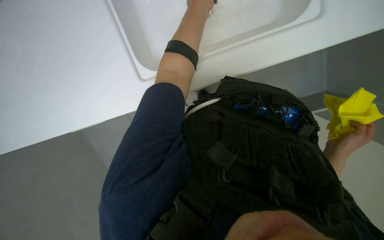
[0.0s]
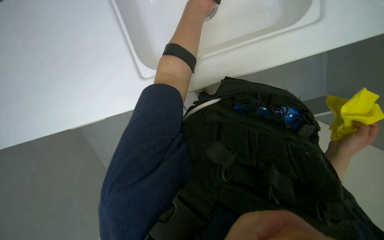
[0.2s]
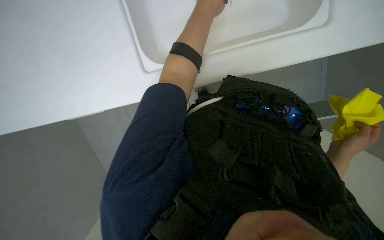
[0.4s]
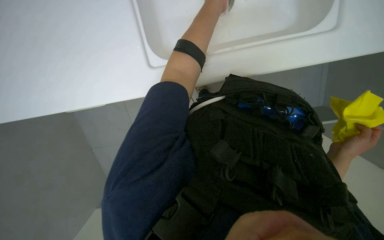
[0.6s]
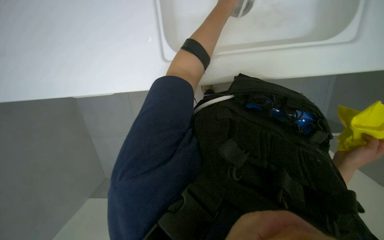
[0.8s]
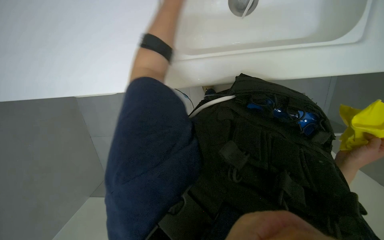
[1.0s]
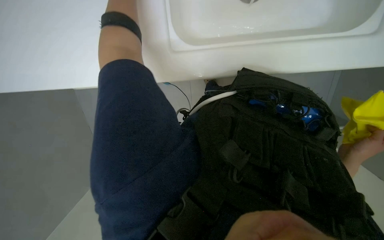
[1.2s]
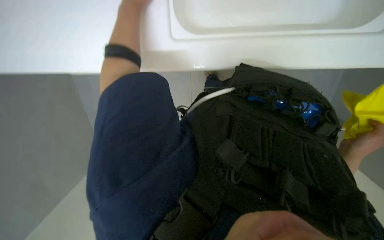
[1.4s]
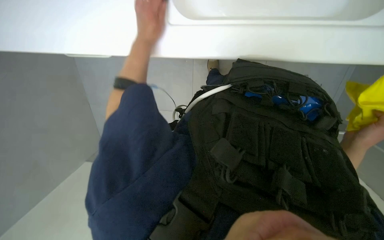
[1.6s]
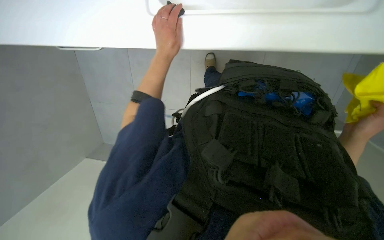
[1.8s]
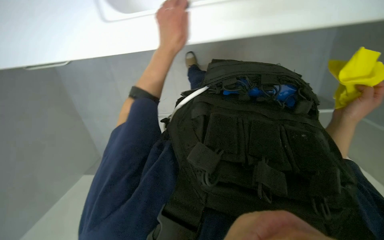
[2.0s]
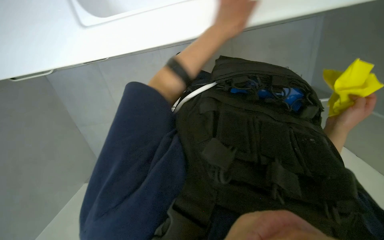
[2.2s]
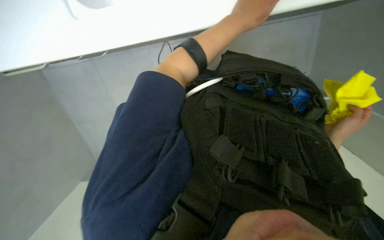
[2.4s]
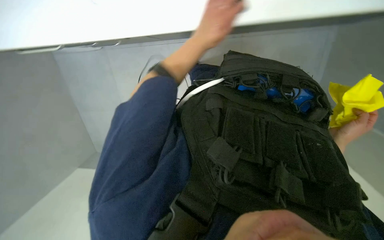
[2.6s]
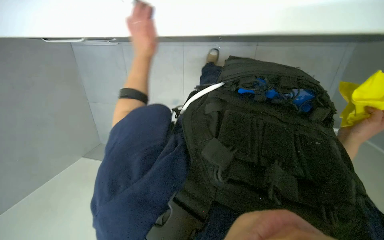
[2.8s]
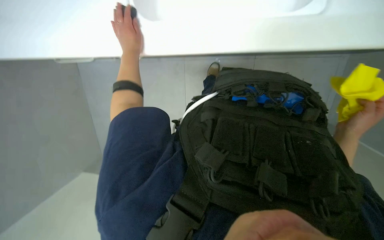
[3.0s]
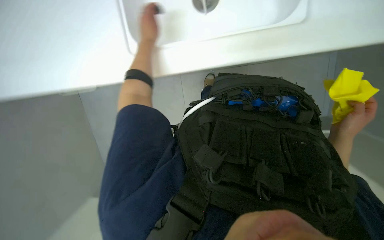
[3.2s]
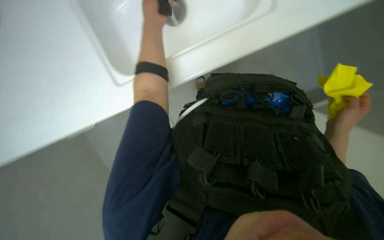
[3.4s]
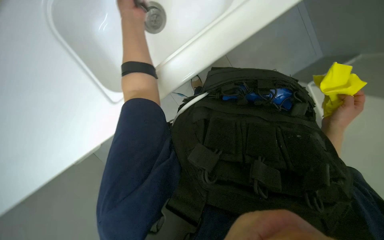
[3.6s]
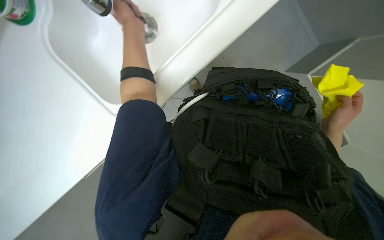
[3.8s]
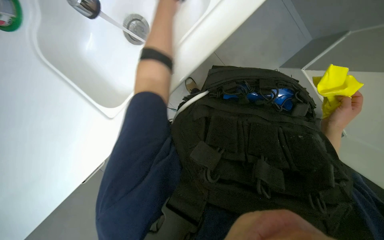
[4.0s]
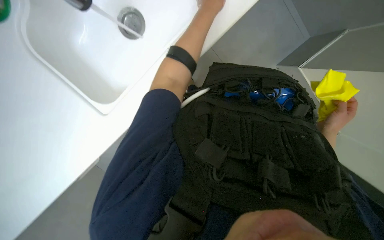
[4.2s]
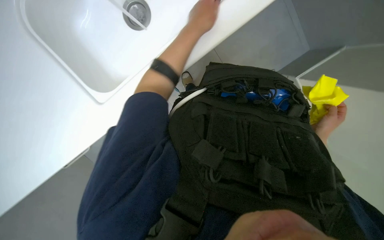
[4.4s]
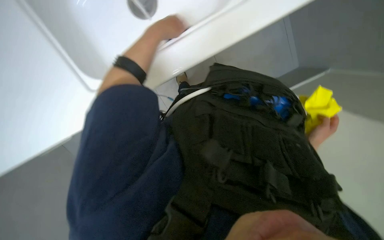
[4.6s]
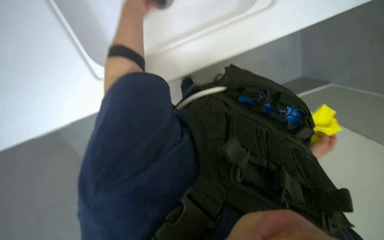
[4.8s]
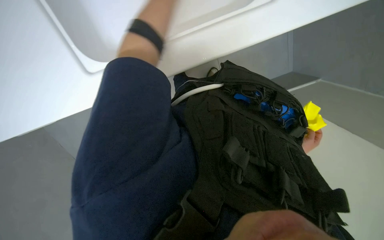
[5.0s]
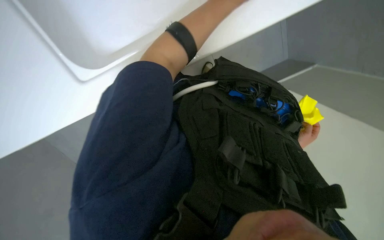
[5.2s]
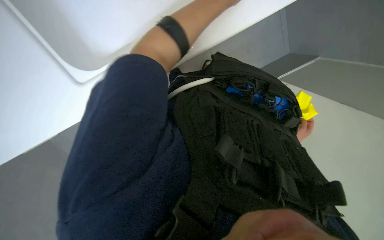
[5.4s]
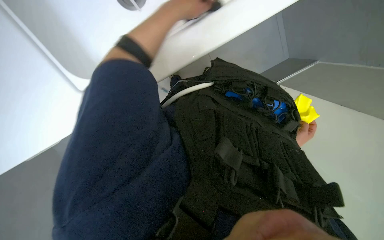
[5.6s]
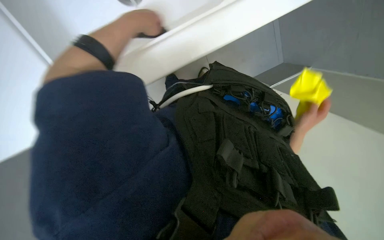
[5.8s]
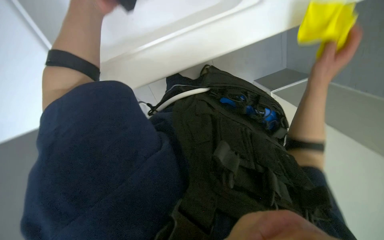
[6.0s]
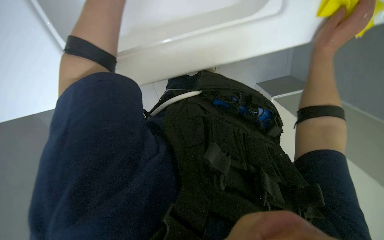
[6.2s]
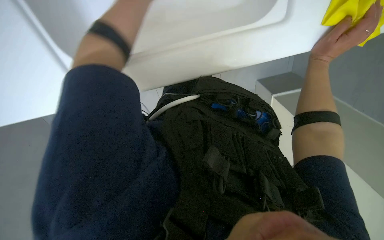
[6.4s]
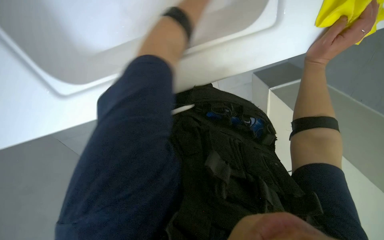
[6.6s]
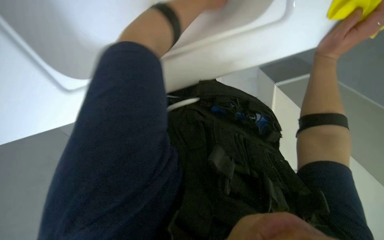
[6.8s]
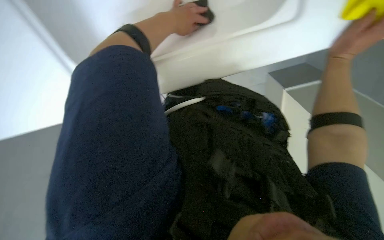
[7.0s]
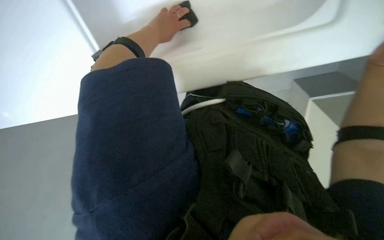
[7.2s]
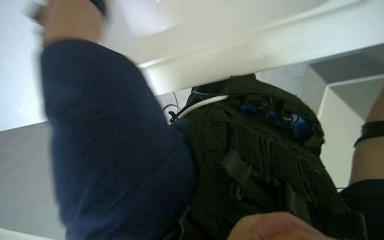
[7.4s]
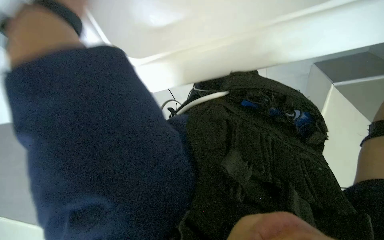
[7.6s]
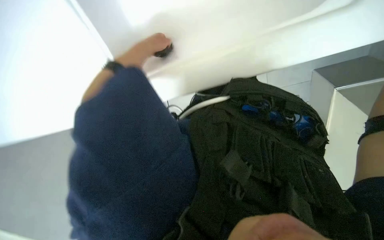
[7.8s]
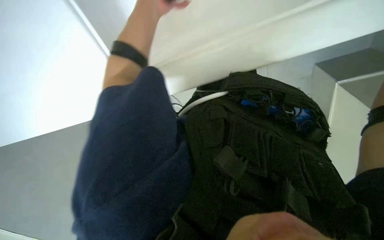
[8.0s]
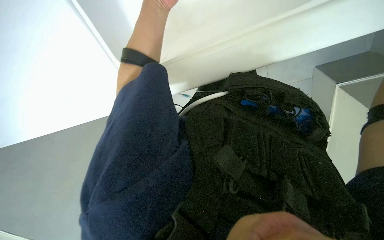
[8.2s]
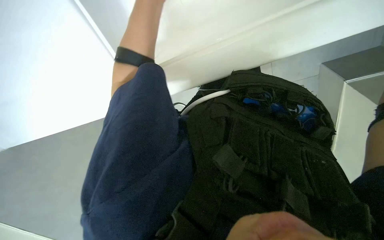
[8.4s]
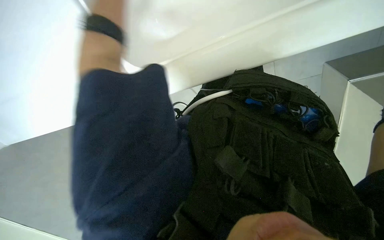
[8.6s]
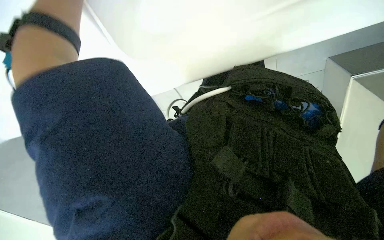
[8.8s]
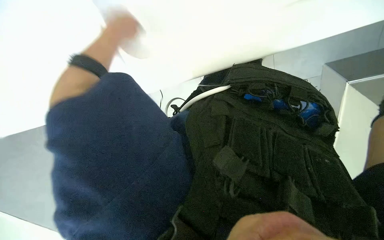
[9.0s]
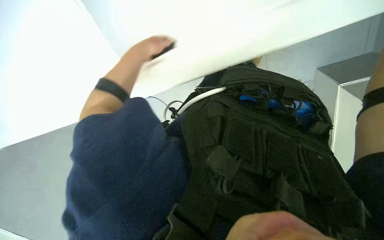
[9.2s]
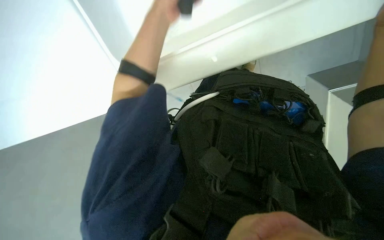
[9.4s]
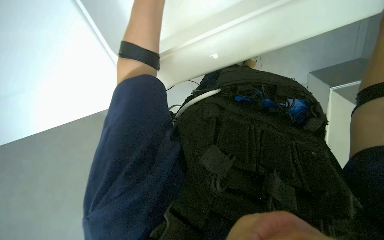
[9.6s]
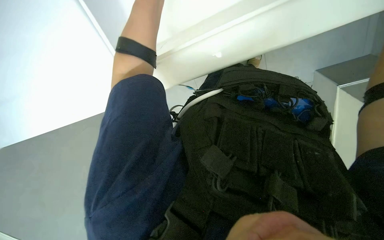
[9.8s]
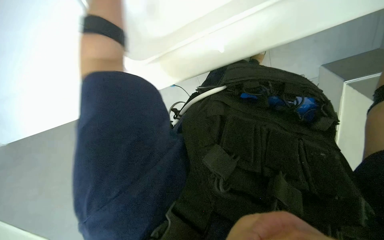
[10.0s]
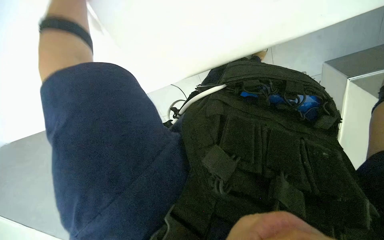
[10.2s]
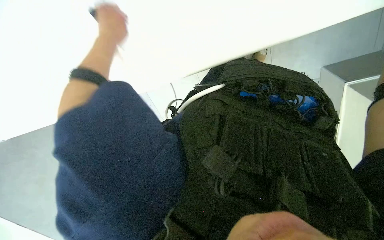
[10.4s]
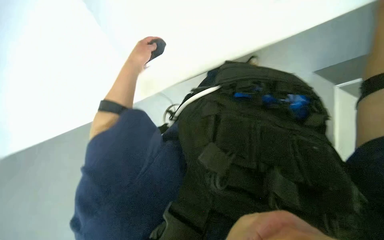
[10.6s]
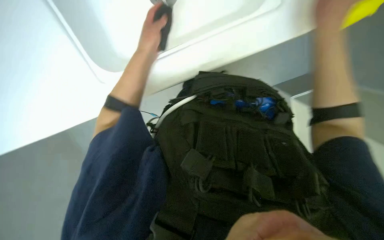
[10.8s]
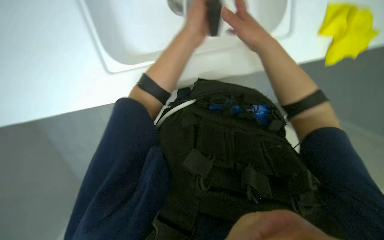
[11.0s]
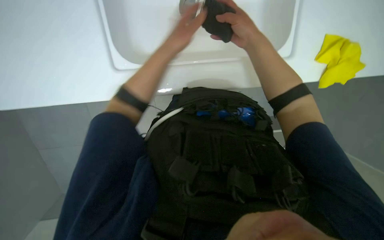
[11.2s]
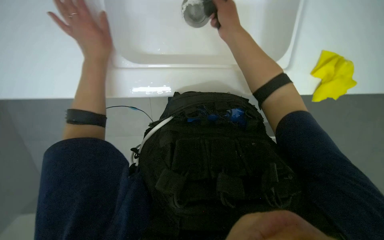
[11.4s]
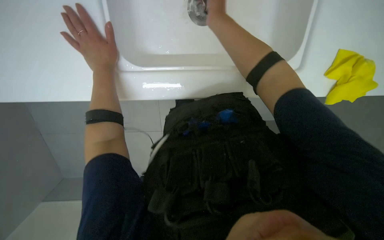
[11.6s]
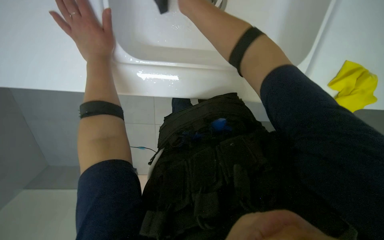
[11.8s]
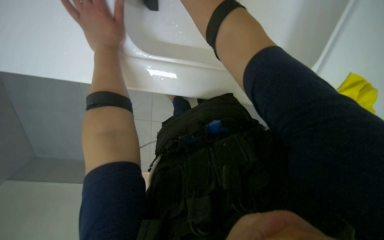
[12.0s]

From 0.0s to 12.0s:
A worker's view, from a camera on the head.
Job: cleaning kitchen.
The whole recording: Cleaning kitchen sink and countertop. The worker scrubs the kitchen sink and countertop with a sponge and spray cleaner, then rinses the cloth.
From 1.6s to 3.0s: The left hand travels to the right and back again, about 25 cm each way.
From 4.4s to 6.0s: The right hand heads up the picture and nearer to the camera, covering about 30 cm.
From 10.4s to 12.0s: The left hand goes to the right and returns, about 30 cm each way.

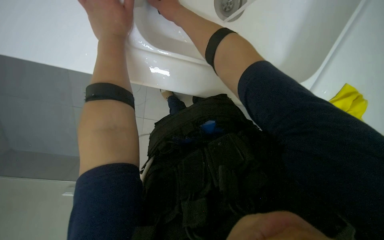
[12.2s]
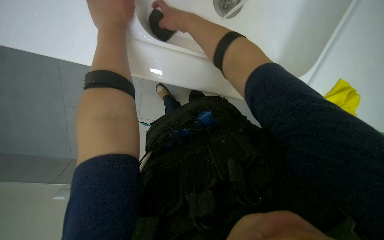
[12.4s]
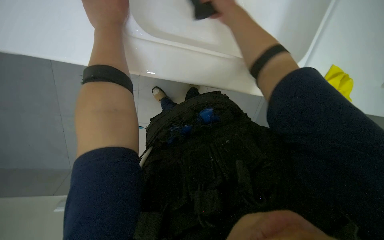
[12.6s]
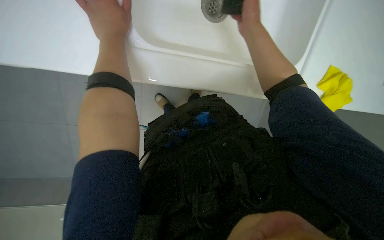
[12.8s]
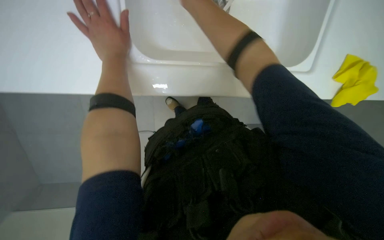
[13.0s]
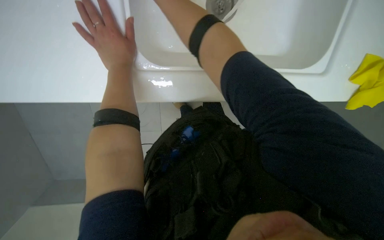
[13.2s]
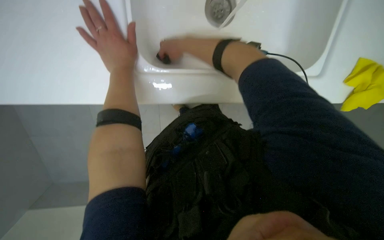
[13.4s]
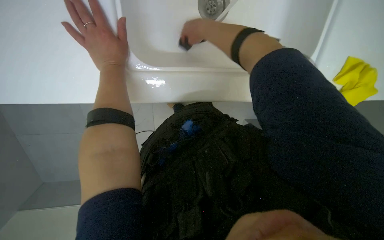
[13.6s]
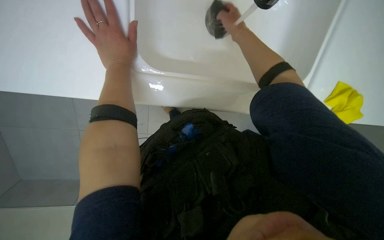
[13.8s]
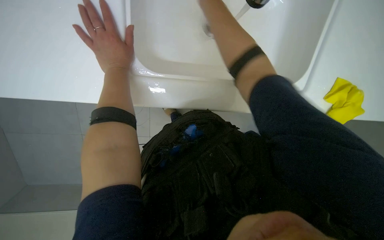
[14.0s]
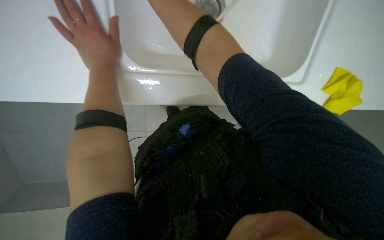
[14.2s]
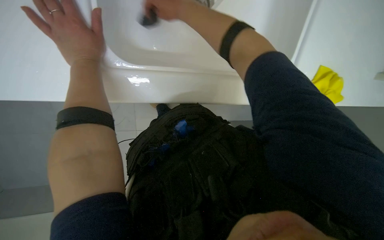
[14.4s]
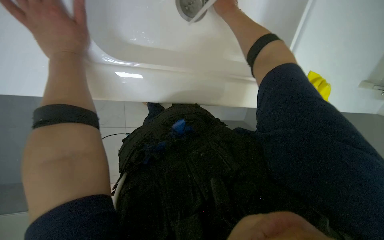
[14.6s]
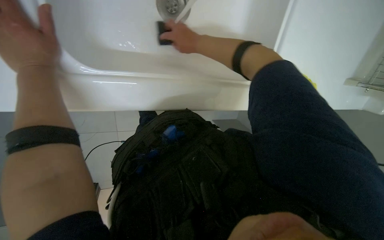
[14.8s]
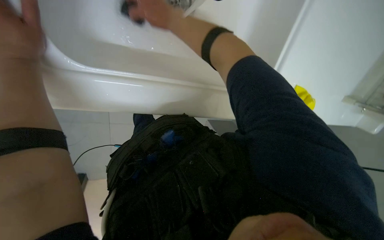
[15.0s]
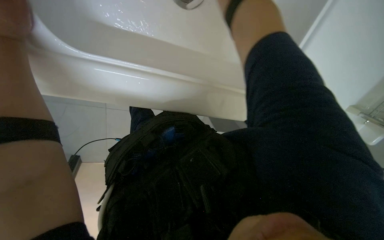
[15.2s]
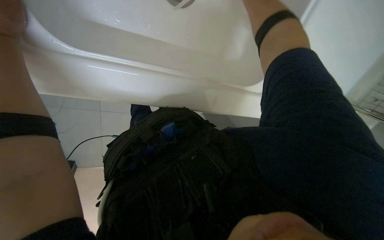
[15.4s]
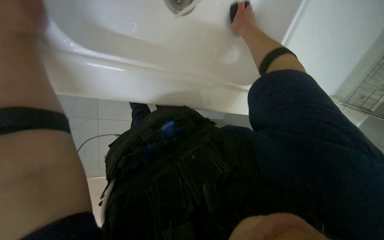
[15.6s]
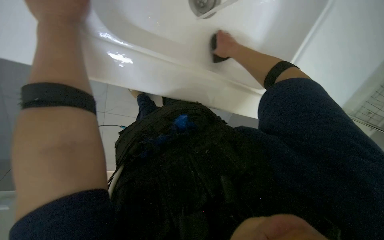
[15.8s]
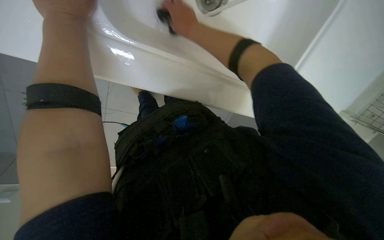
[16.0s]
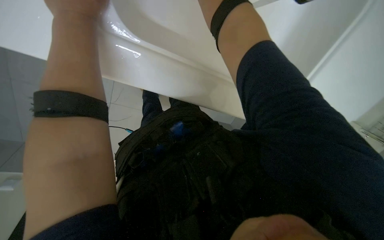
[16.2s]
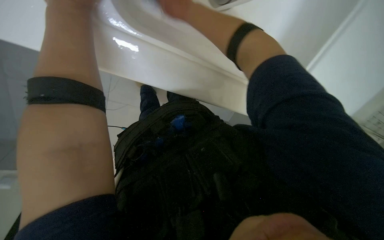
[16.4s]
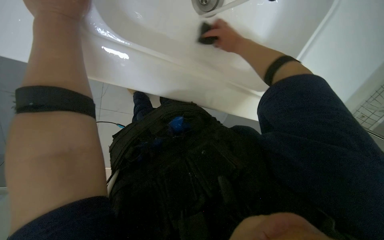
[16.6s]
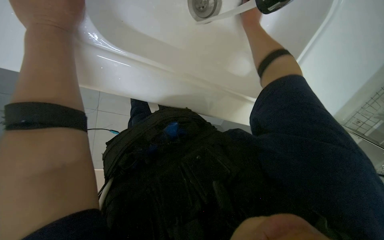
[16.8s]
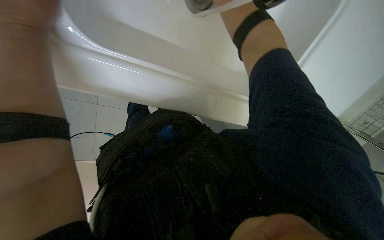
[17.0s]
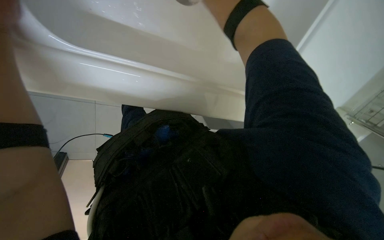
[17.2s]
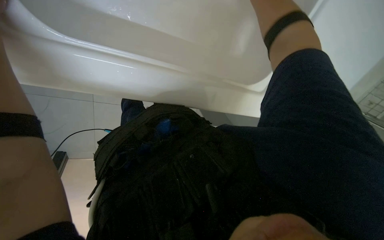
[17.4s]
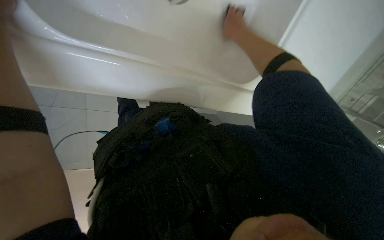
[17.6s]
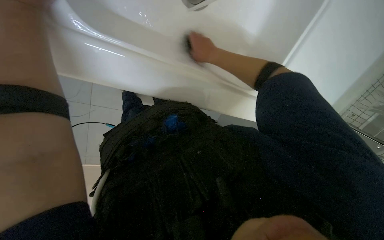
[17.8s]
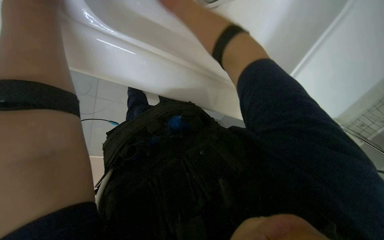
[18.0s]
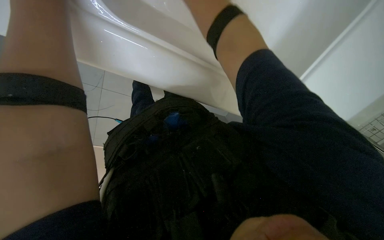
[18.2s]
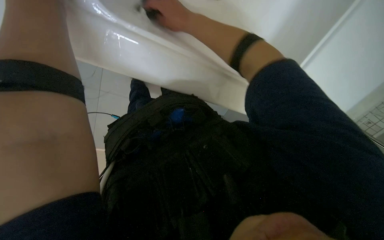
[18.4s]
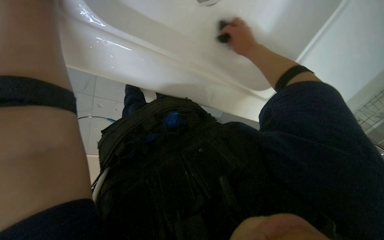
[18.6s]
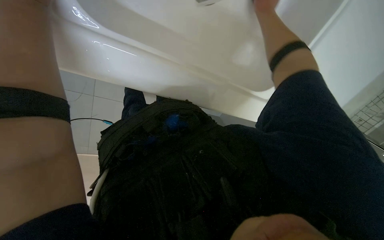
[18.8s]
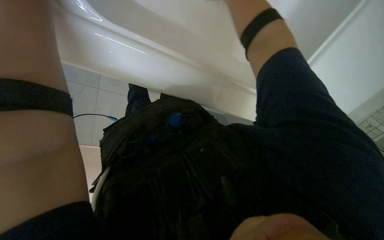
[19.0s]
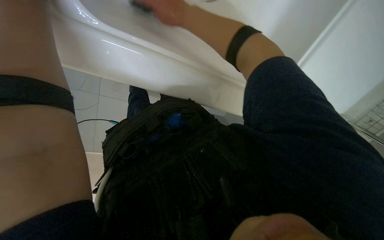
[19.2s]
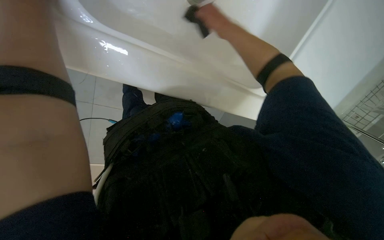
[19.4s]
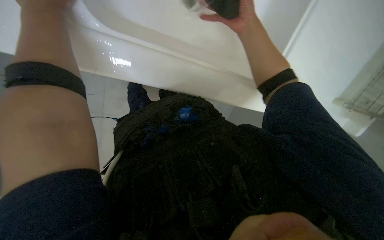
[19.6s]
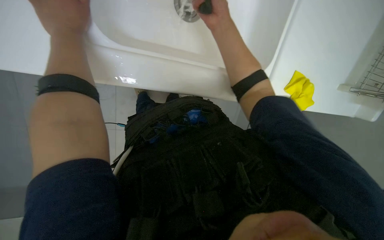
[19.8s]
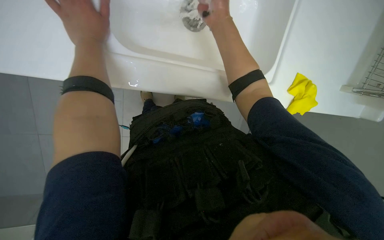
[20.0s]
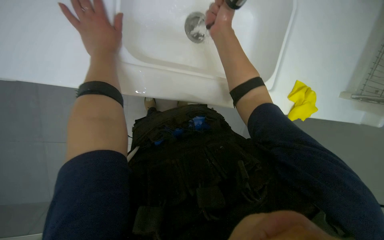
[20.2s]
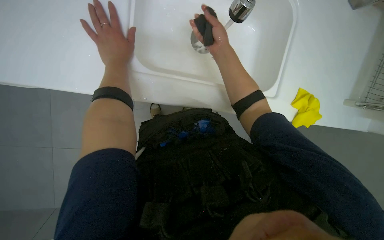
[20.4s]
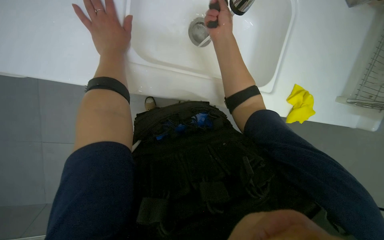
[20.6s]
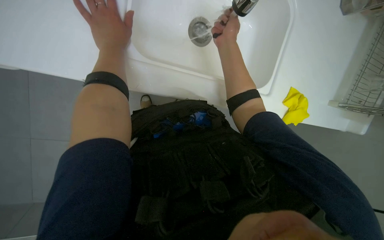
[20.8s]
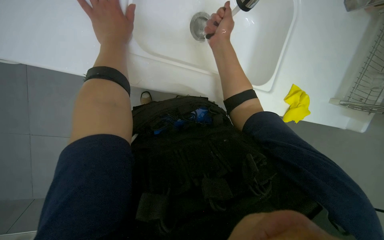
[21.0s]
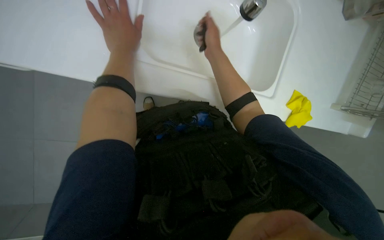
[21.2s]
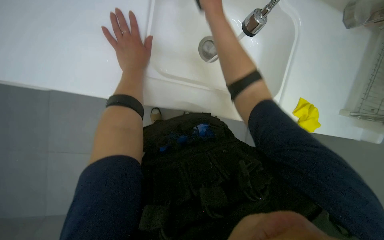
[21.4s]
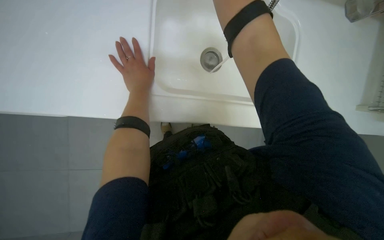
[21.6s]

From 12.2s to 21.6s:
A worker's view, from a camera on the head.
Job: cleaning kitchen.
The whole recording: Cleaning kitchen sink and countertop. The worker scrubs the kitchen sink and countertop with a sponge and spray cleaner, then rinses the cloth.
From 17.0s to 18.4s: The right hand shifts some 25 cm to the left.
From 20.0s to 21.6s: The camera pitches upward, by about 15 degrees.
